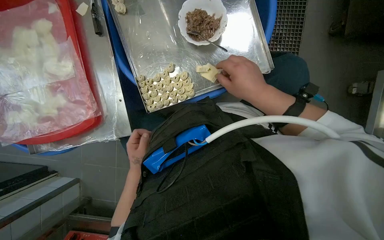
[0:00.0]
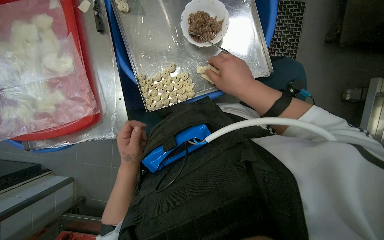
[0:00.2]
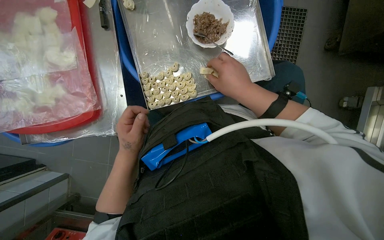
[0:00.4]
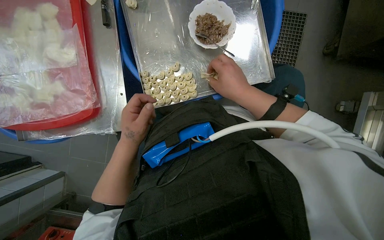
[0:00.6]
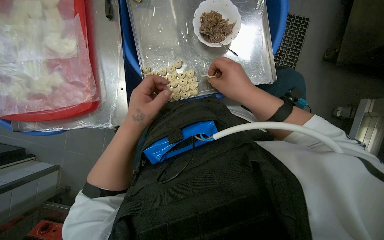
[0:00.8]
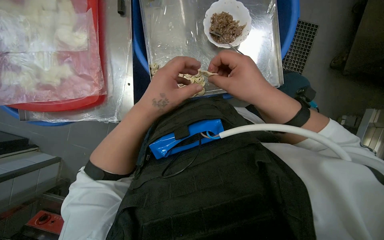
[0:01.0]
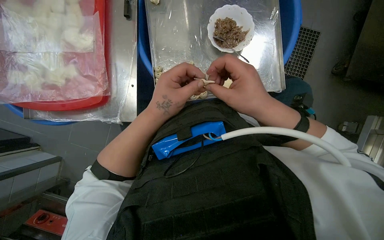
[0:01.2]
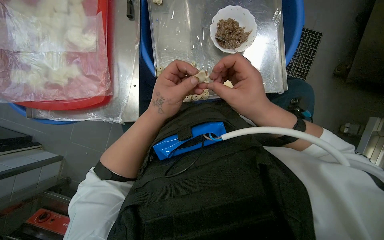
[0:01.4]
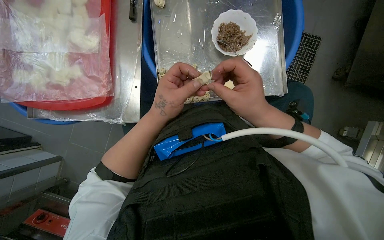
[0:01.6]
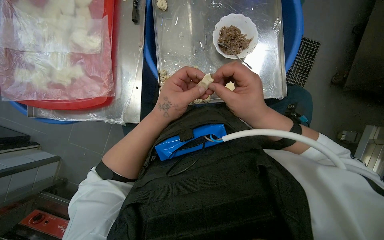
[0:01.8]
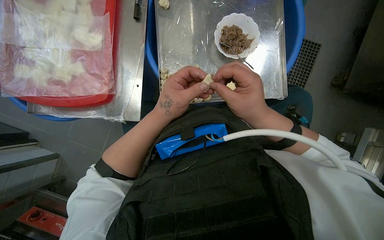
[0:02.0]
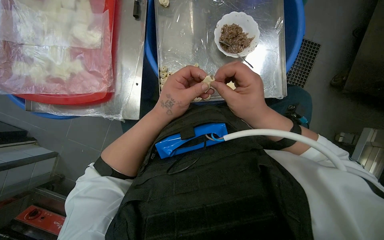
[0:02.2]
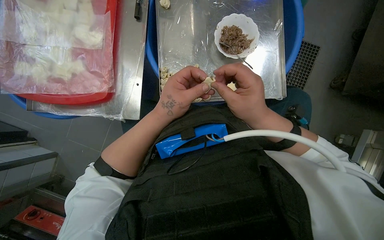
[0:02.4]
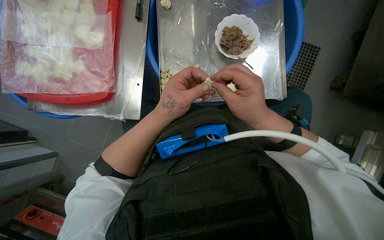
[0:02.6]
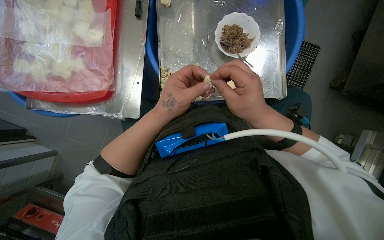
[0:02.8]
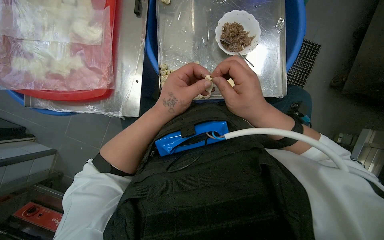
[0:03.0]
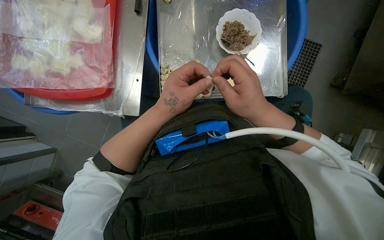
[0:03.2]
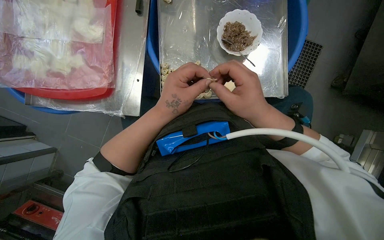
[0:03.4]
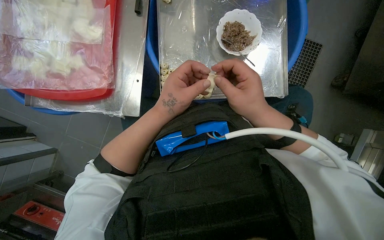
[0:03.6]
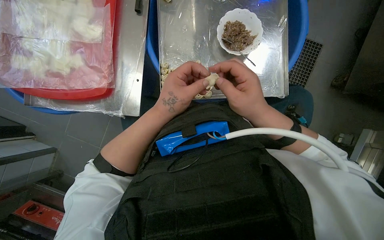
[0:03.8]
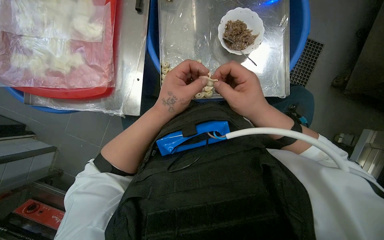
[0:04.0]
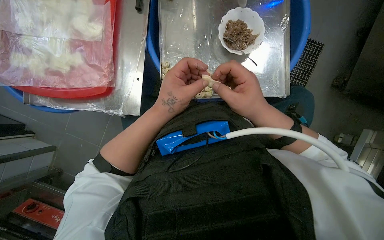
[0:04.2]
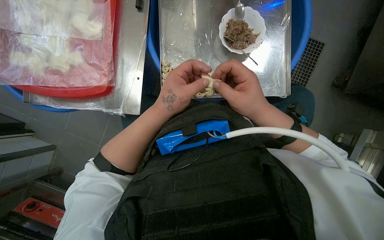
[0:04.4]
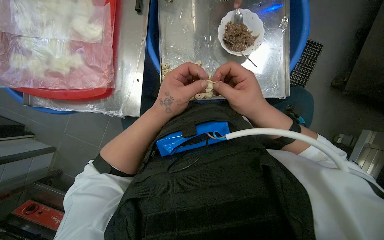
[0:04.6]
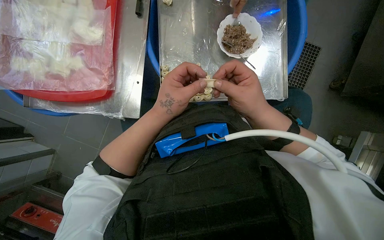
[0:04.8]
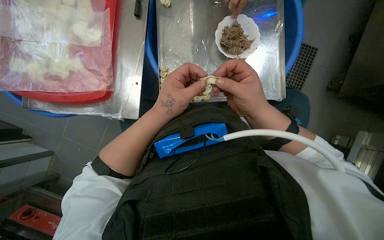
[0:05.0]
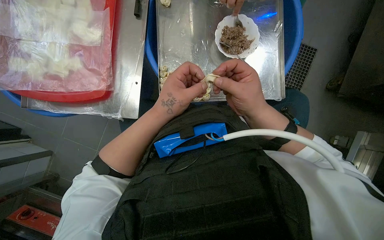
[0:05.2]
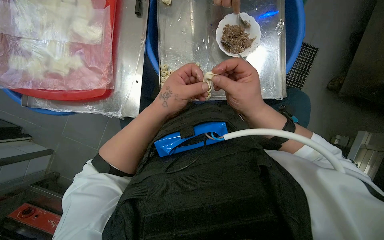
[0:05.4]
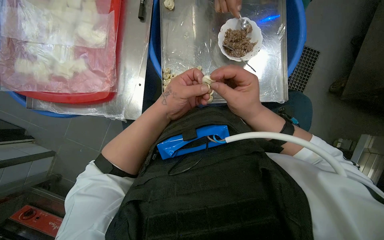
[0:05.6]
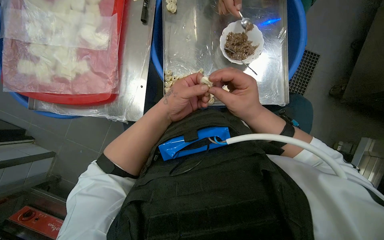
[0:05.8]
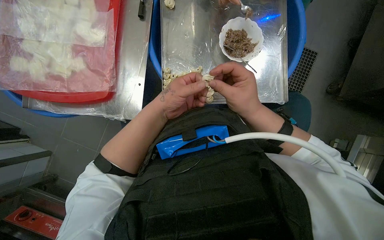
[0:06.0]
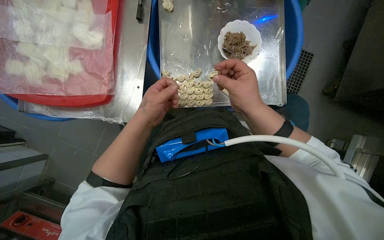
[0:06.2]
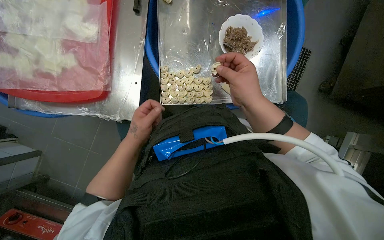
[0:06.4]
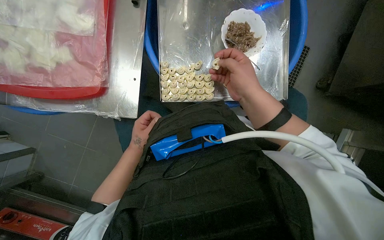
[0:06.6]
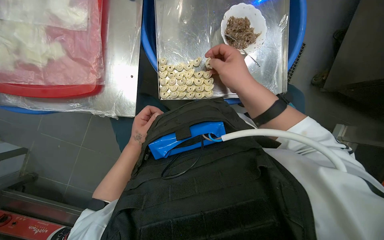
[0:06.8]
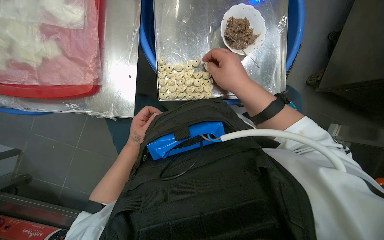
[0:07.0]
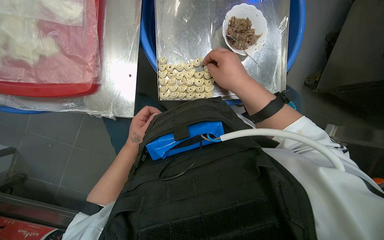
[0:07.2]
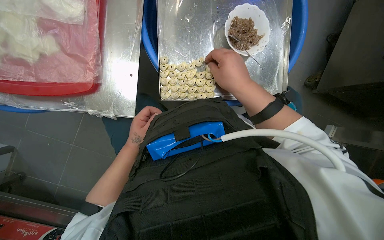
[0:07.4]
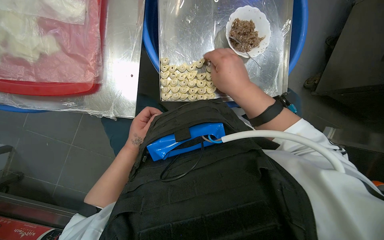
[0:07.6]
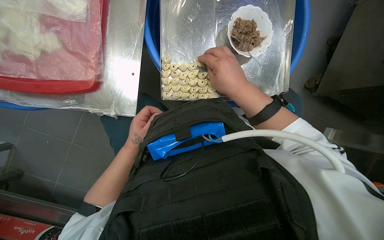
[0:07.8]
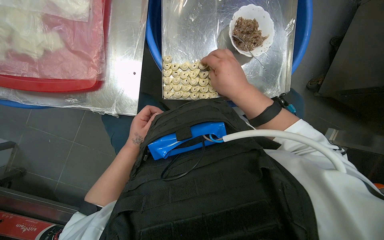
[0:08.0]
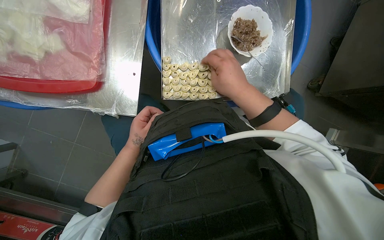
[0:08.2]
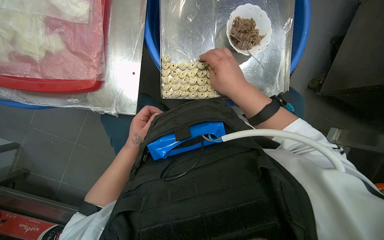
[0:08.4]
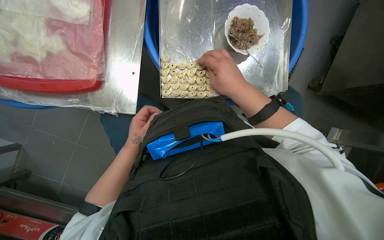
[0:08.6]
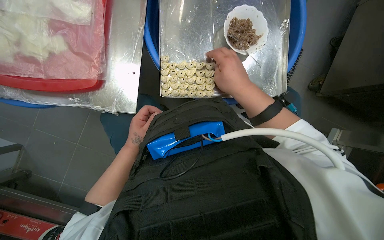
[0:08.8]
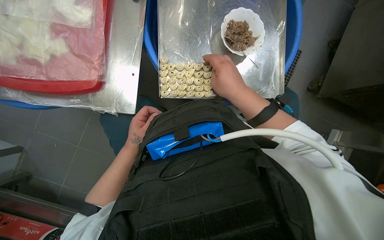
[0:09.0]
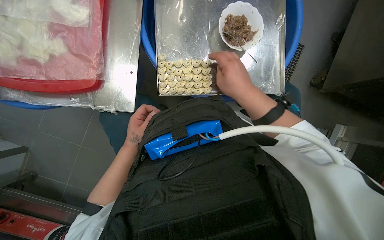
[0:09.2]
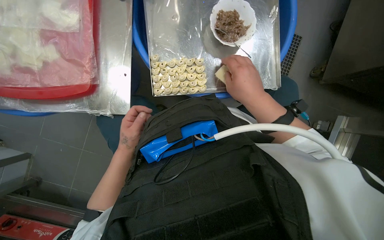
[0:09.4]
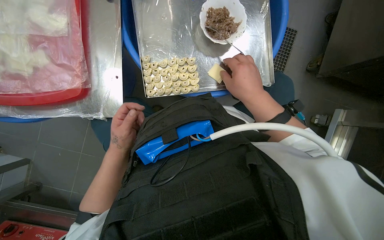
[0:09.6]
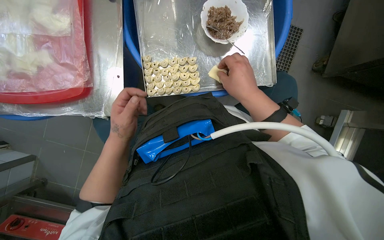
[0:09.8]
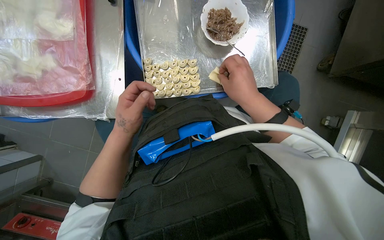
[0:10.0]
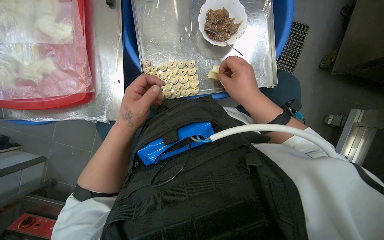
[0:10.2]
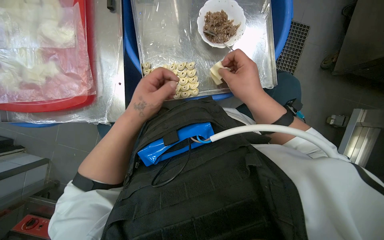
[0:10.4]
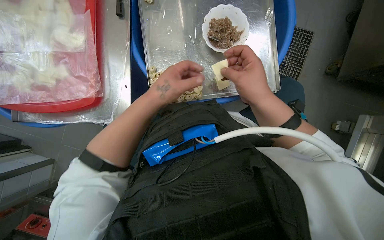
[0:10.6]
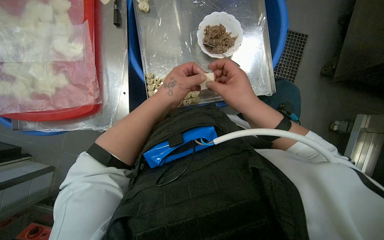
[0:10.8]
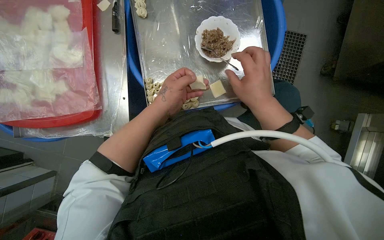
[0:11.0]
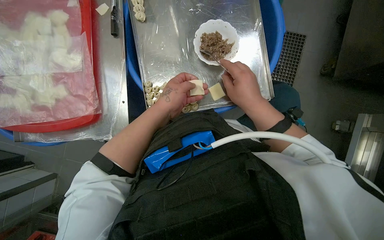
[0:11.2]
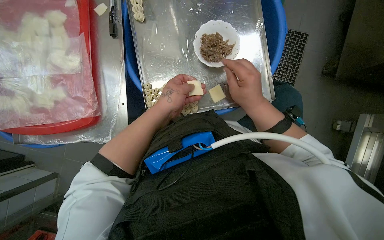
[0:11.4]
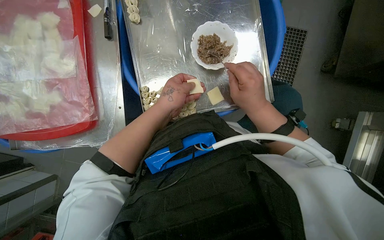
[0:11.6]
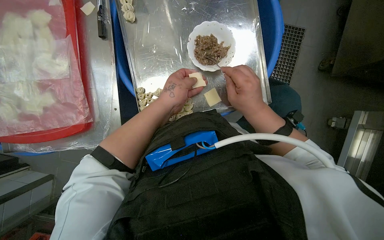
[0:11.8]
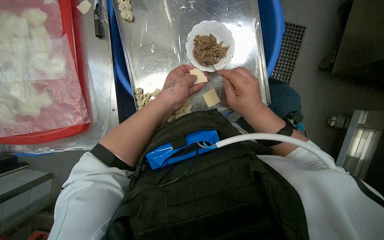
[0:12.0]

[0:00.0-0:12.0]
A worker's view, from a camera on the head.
Job: preparing food.
The whole recording: Making dumplings with meat filling. The worker picks up dough, fills it with meat, folds it, and places the finished dumpling on a tray.
0.0 to 1.6 s: The left hand is displaced nearer to the camera, to the right and up the picture by approximately 25 cm.
1.6 to 6.0 s: The hands are busy where they are.
6.0 to 7.6 s: The left hand travels farther from the camera, to the left and down the picture by some 20 cm.
7.6 to 9.0 s: The hands work in one place, with small movements.
9.0 to 10.4 s: The right hand moves to the right, some 10 cm. The left hand goes roughly 15 cm nearer to the camera and up the picture.

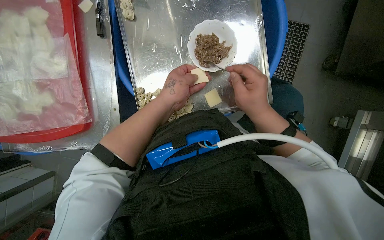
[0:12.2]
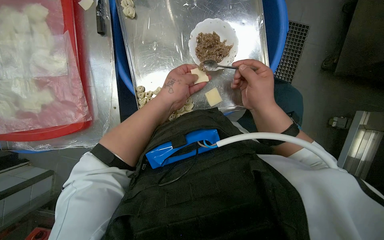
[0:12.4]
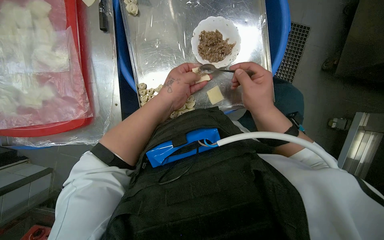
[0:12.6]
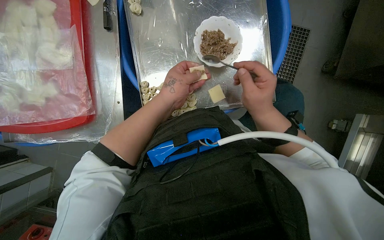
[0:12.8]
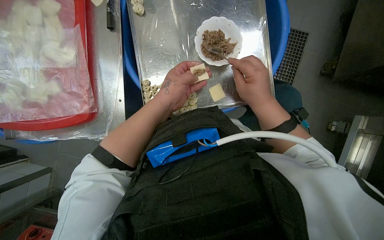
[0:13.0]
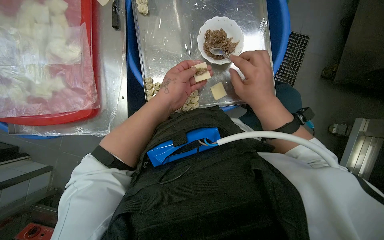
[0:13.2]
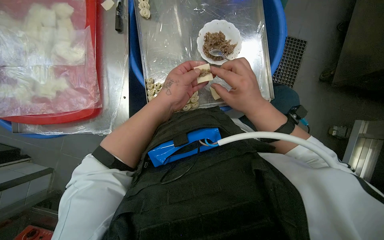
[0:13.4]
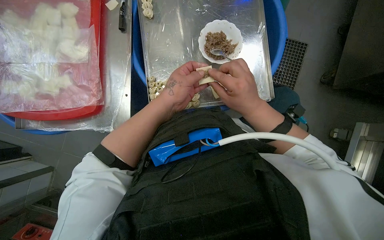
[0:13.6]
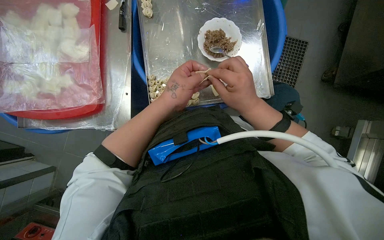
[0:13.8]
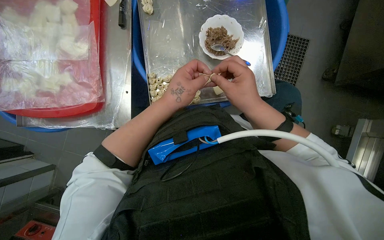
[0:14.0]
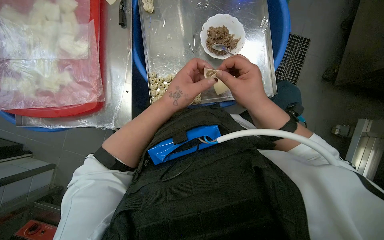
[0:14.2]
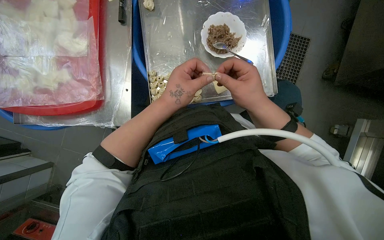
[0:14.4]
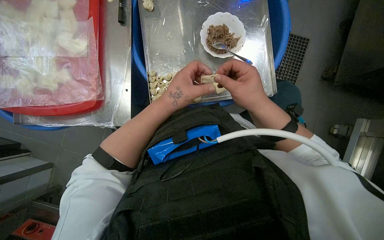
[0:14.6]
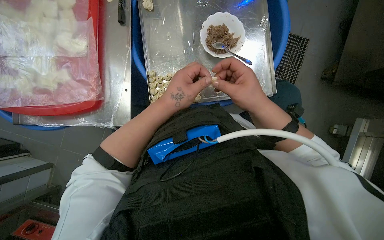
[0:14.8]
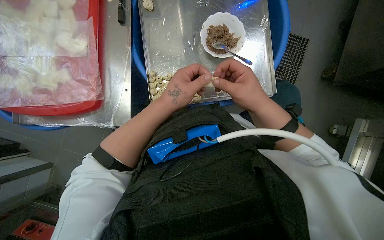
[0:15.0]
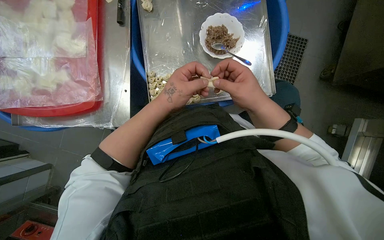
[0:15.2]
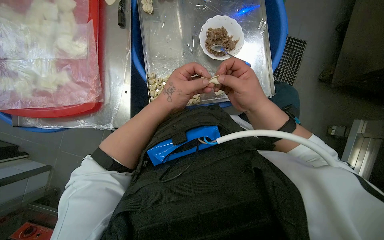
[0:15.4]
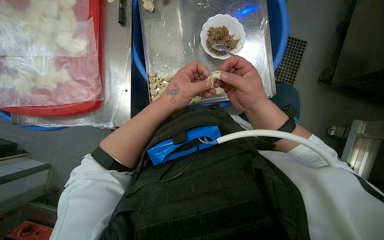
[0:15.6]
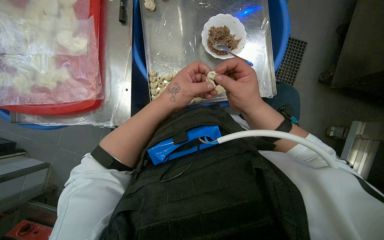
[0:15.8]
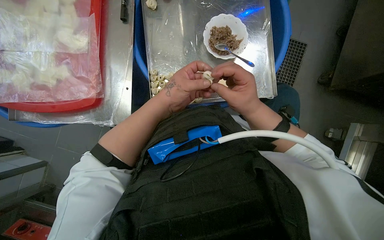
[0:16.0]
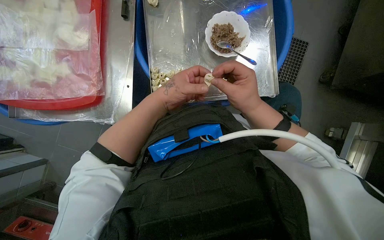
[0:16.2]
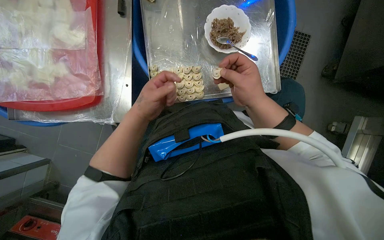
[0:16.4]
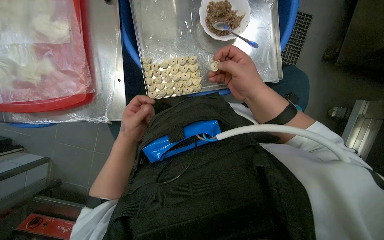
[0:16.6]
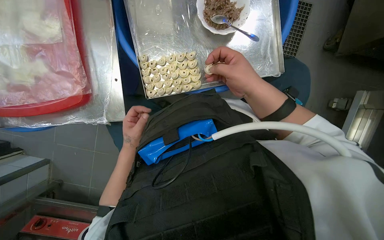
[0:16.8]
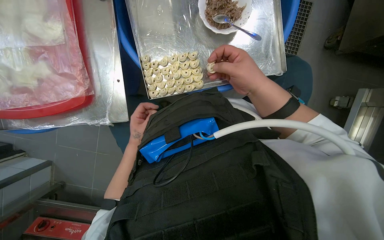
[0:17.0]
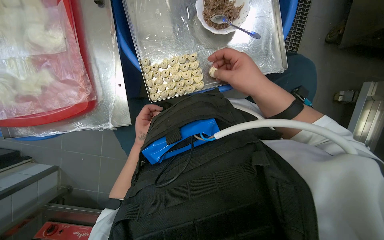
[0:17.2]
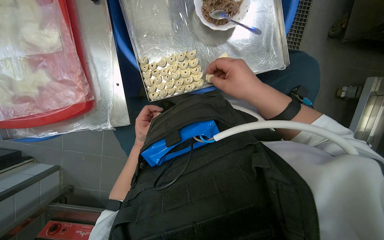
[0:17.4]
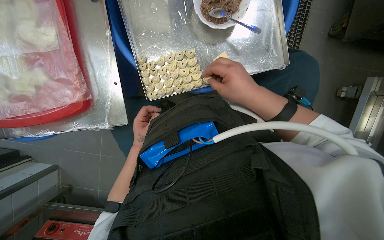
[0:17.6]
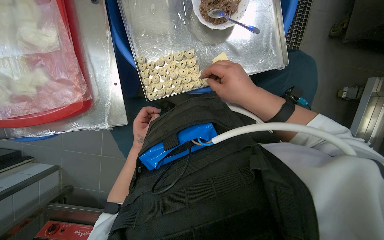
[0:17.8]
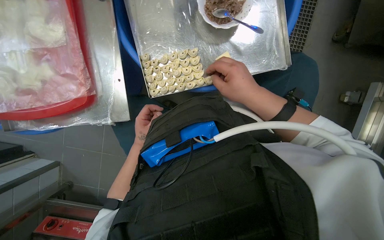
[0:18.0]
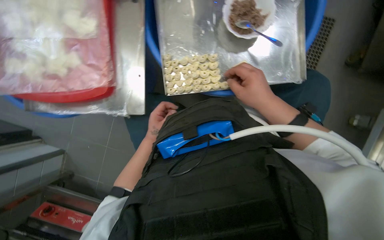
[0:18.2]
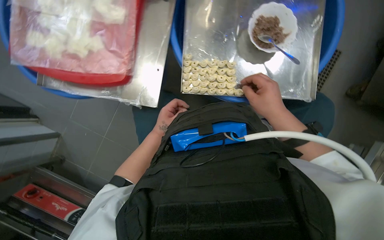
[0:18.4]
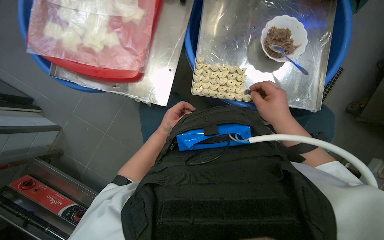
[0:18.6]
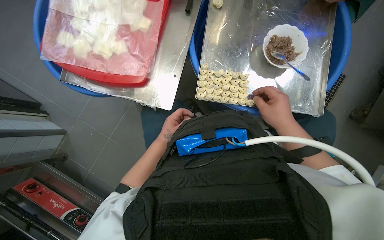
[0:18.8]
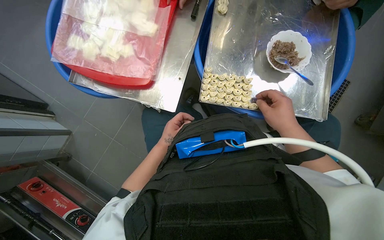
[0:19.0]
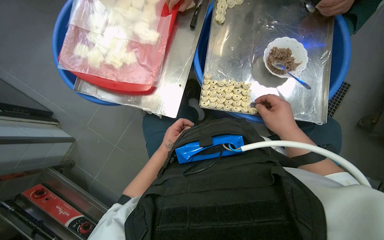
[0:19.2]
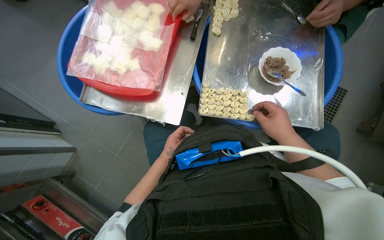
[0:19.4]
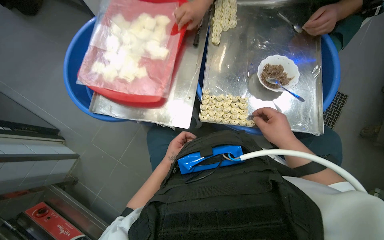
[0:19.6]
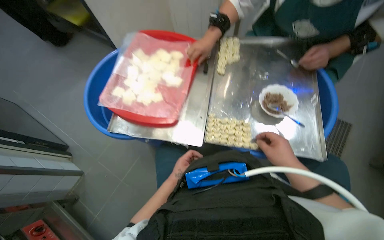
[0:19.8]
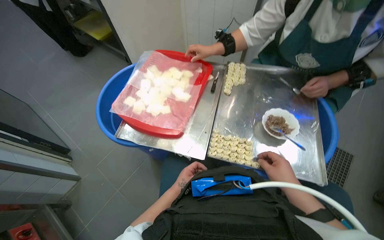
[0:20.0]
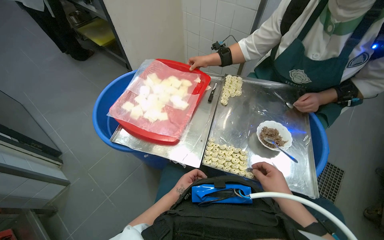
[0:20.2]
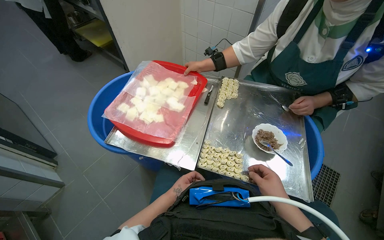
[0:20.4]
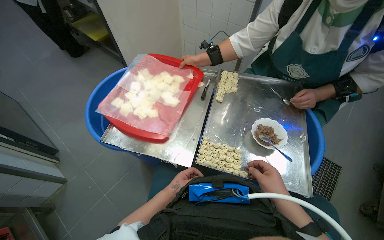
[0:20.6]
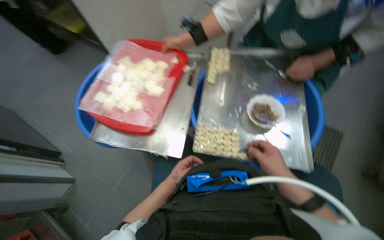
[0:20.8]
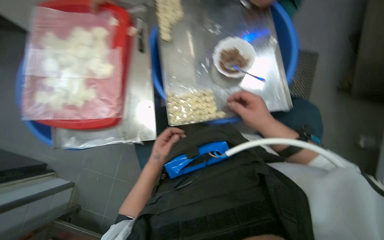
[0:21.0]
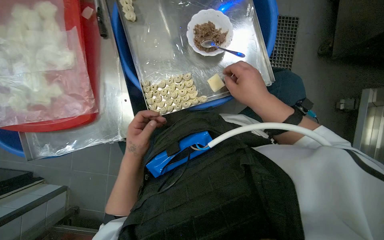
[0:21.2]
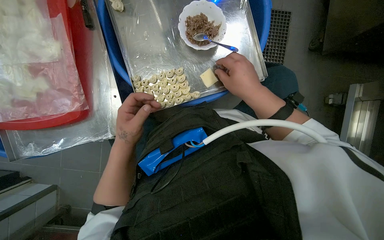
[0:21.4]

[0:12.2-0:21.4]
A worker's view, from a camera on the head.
Job: preparing food.
The whole recording: Making dumplings with meat filling. The worker picks up dough, fills it with meat, folds it, and places the finished dumpling on a tray.
12.2 to 13.8 s: The hands work in one place, with small movements.
13.8 to 15.2 s: The hands are busy where they are.
15.2 to 16.8 s: The left hand heads farther from the camera, to the left and down the picture, covering about 25 cm.
18.4 to 19.8 s: The wearer looks roughly 25 degrees further upward.
19.8 to 21.4 s: The head turns to the right by some 30 degrees. The view tilts approximately 20 degrees downward.
